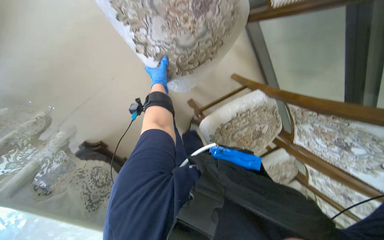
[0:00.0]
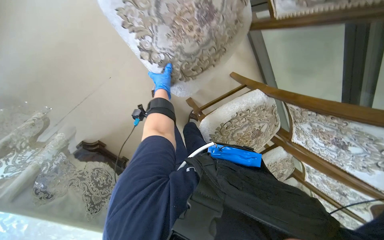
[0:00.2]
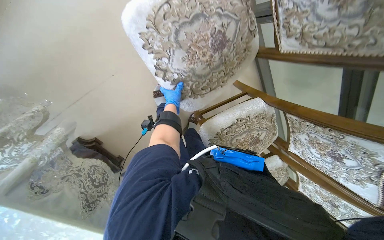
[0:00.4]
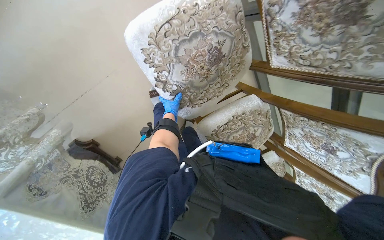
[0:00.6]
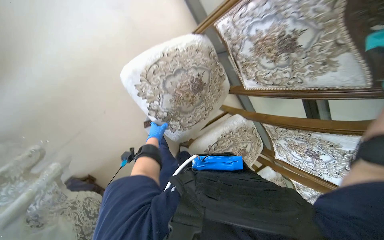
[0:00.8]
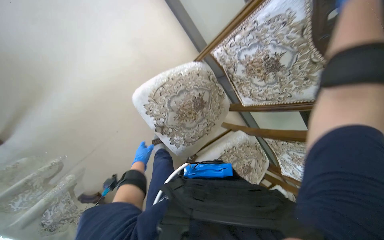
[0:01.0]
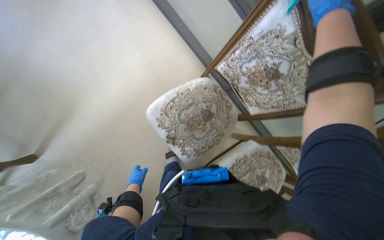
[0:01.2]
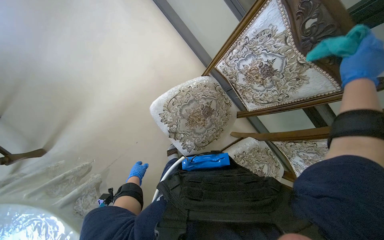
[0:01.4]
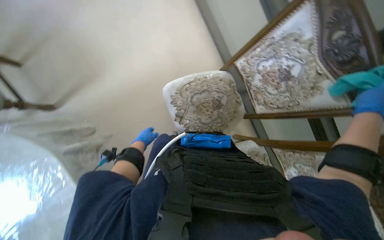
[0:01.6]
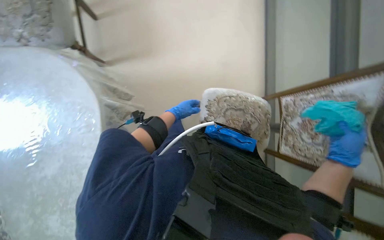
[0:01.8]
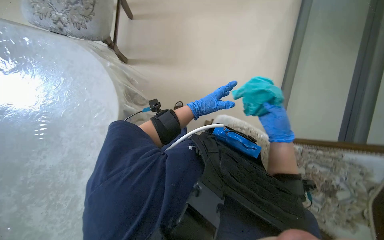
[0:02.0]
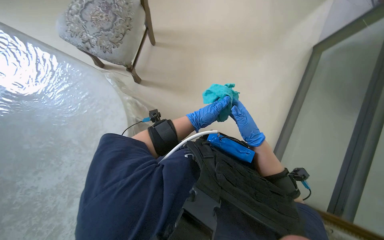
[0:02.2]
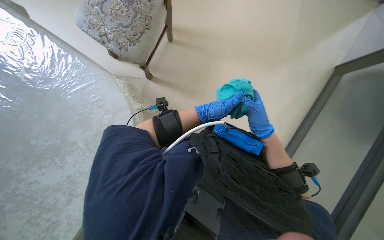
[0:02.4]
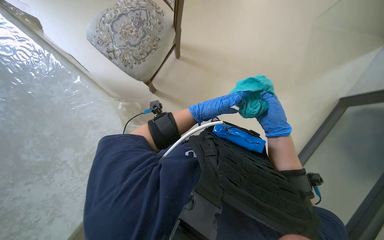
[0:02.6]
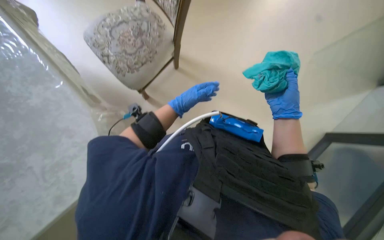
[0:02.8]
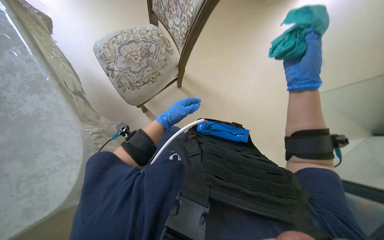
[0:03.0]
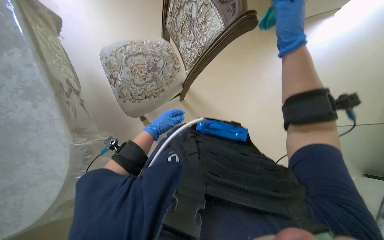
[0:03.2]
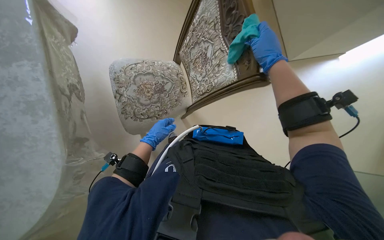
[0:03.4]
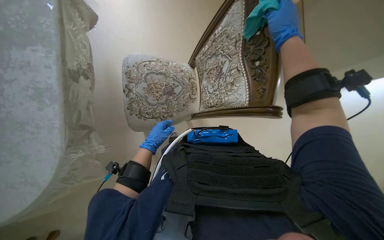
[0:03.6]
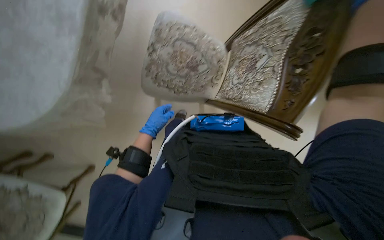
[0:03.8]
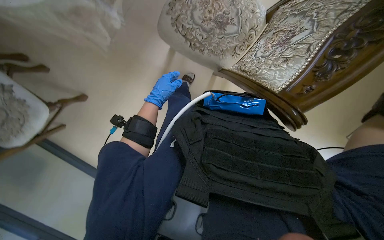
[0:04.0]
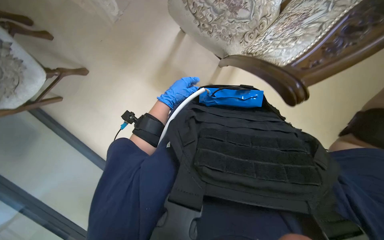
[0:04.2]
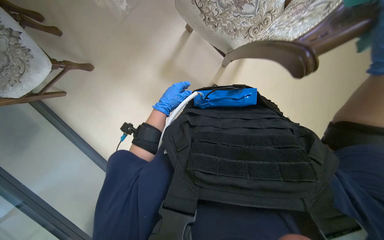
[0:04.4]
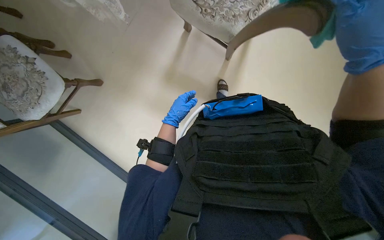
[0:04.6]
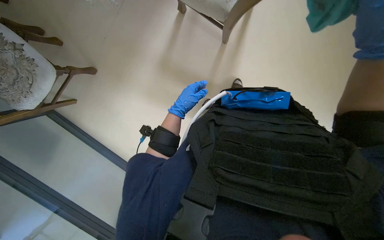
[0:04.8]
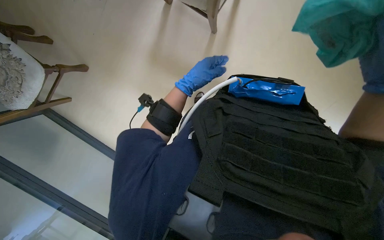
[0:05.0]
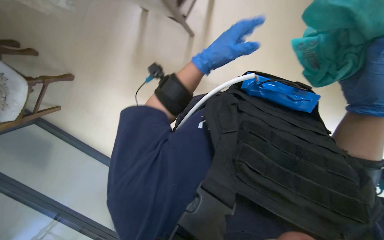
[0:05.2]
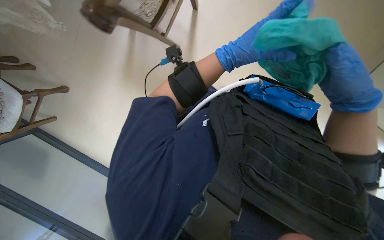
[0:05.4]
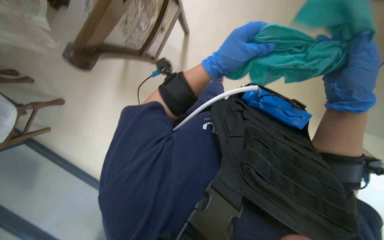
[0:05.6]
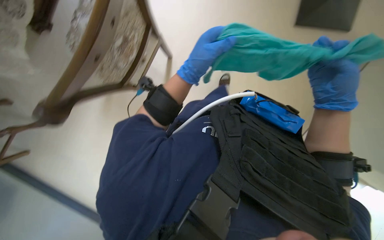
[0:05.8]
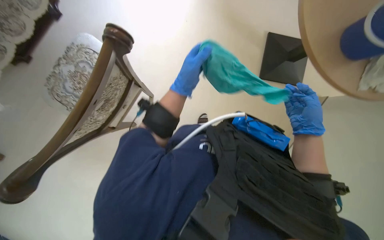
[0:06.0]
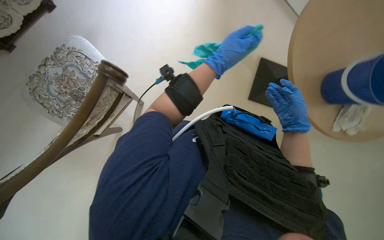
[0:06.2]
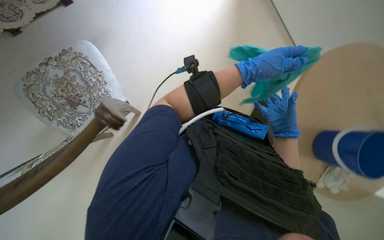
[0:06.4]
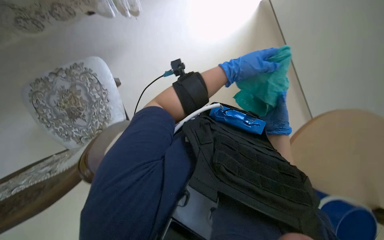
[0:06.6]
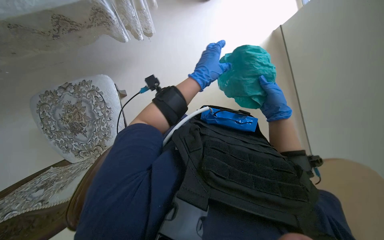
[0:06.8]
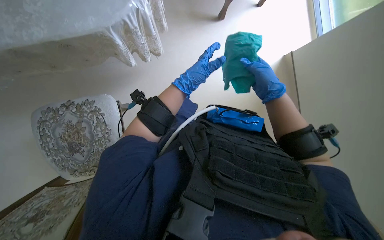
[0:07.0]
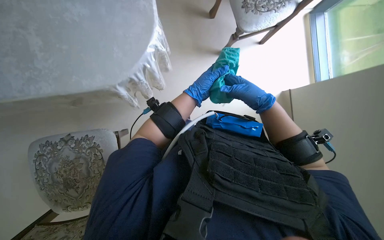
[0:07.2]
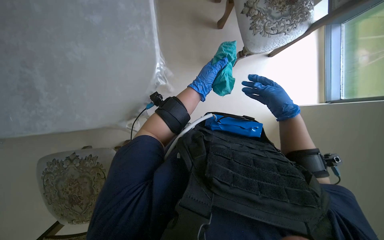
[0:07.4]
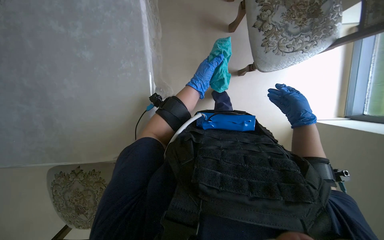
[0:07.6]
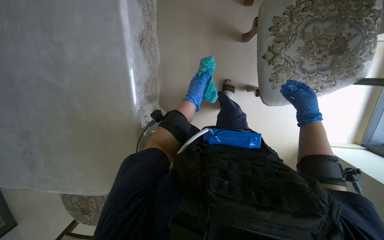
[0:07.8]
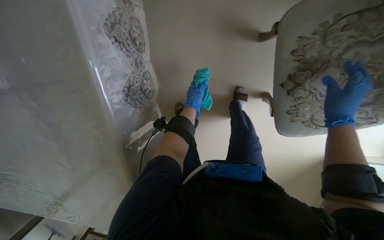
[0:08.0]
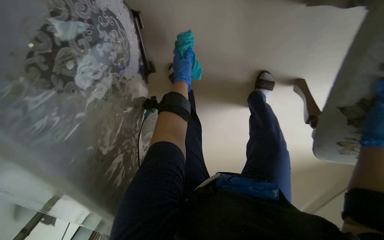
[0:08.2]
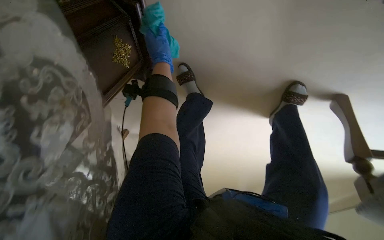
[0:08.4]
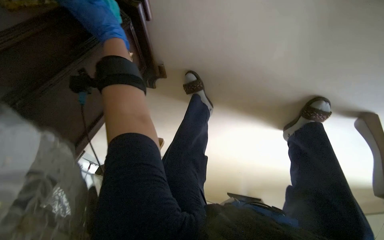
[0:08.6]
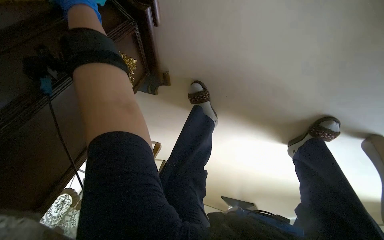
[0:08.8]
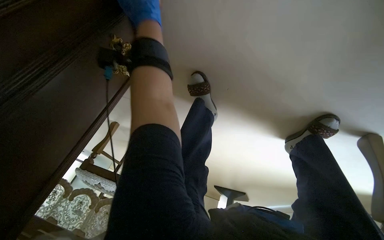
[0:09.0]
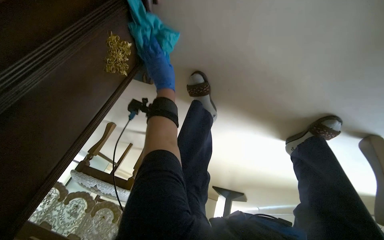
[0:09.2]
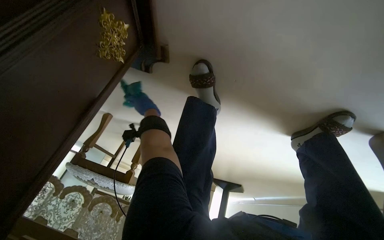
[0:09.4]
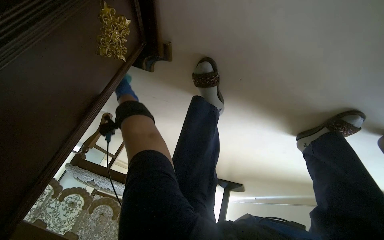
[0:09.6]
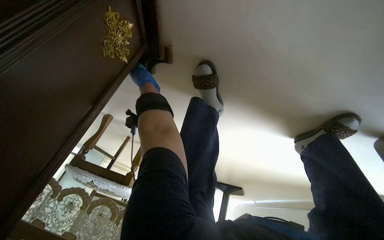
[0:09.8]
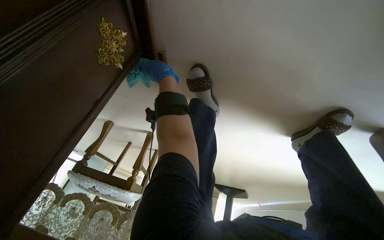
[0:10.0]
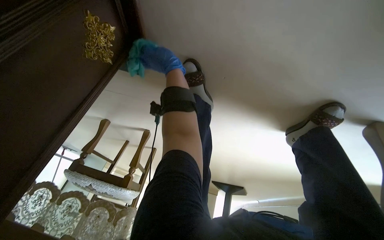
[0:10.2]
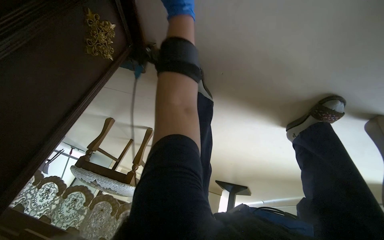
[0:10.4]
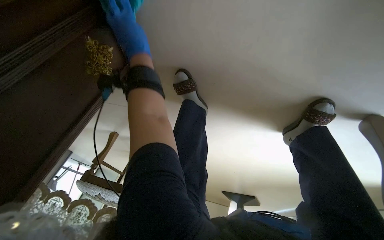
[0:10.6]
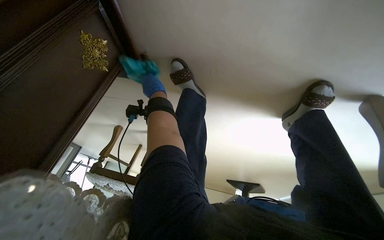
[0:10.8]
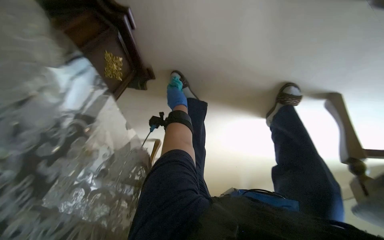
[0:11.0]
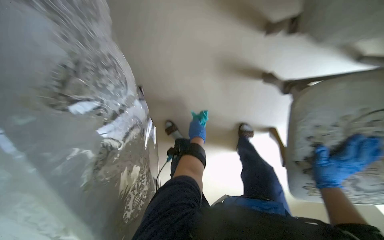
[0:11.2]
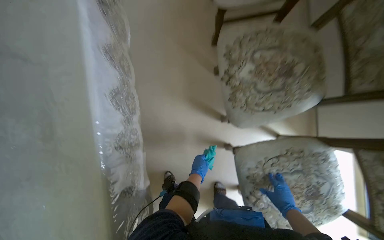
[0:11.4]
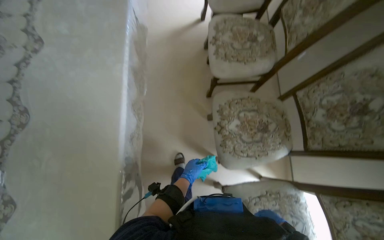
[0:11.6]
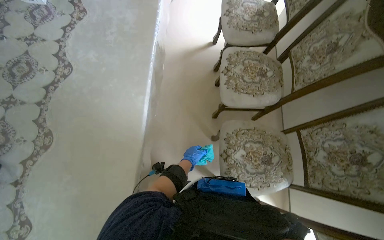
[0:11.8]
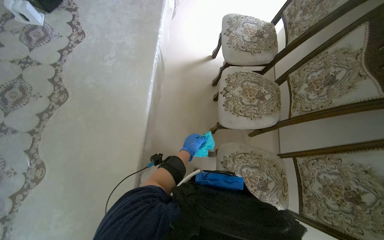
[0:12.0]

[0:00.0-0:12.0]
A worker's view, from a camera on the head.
Job: wiping surfaces.
The whole recording: Wiping furniture and surfaces. The worker wipes various surfaces including plants, chairs, tables, cabinets, and a wall with a cloth.
0:00.0 to 0:01.6: The wearer looks roughly 25 degrees further upward. The left hand heads down the picture, covering approximately 25 cm.
0:01.6 to 0:03.0: The view tilts roughly 20 degrees upward. Everything in view rotates approximately 60 degrees clockwise.
0:03.0 to 0:04.4: Everything in view rotates approximately 75 degrees clockwise.
0:04.4 to 0:06.0: The camera travels to the right, approximately 40 cm. The view tips upward by approximately 15 degrees.
0:06.0 to 0:07.6: The wearer looks about 45 degrees further upward.
0:07.6 to 0:09.0: The camera is carried some 80 cm. The camera pitches downward, by some 30 degrees.
0:10.4 to 0:12.0: The camera travels some 1 m. The camera pitches upward, by some 75 degrees.

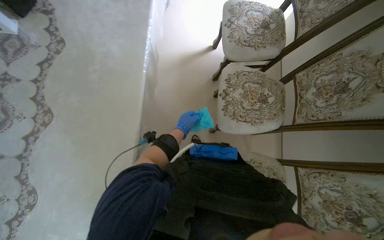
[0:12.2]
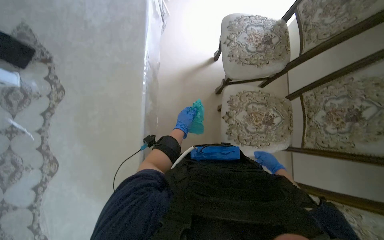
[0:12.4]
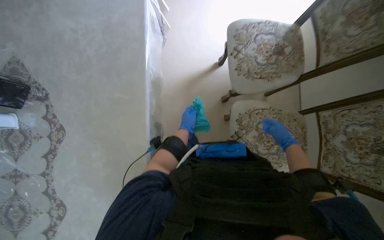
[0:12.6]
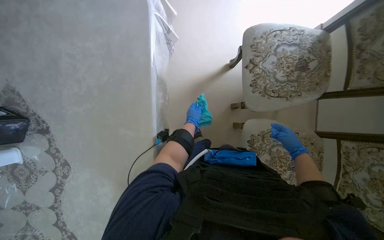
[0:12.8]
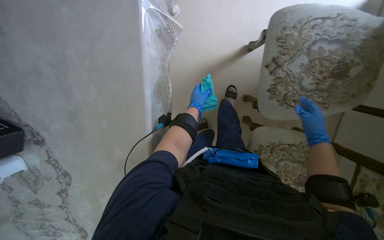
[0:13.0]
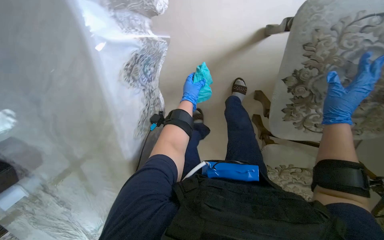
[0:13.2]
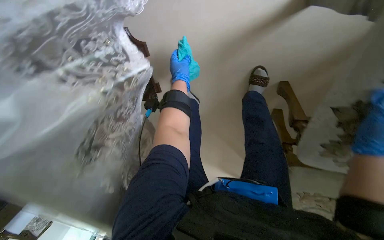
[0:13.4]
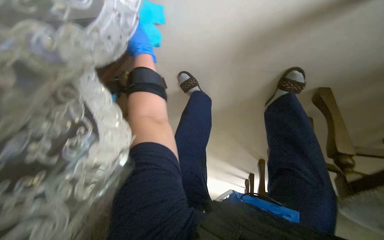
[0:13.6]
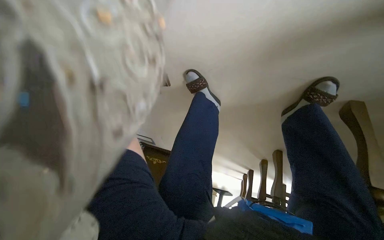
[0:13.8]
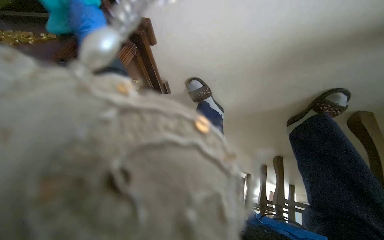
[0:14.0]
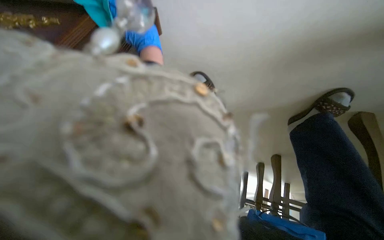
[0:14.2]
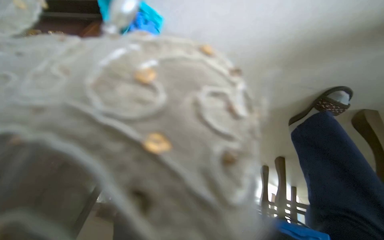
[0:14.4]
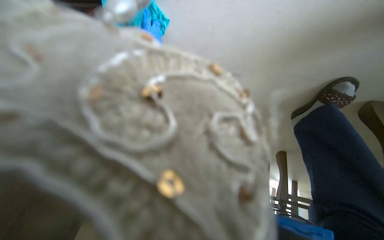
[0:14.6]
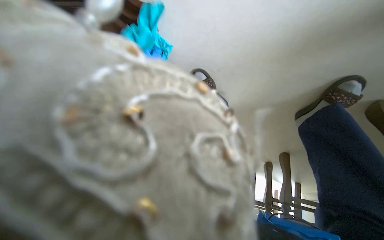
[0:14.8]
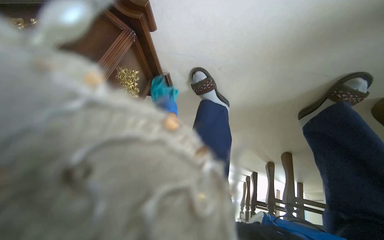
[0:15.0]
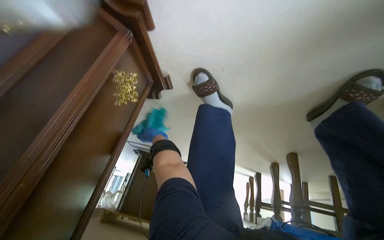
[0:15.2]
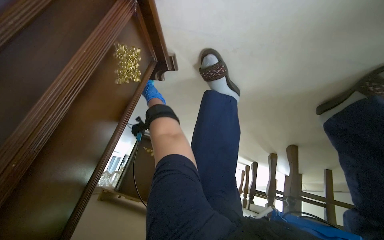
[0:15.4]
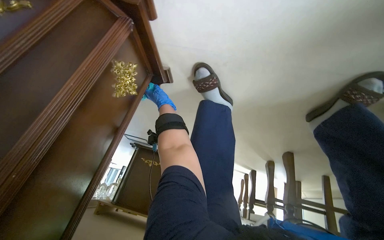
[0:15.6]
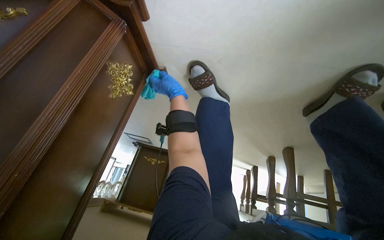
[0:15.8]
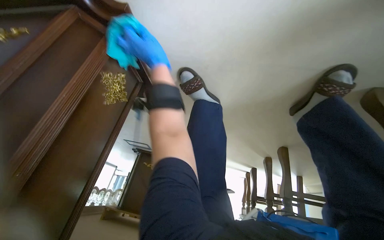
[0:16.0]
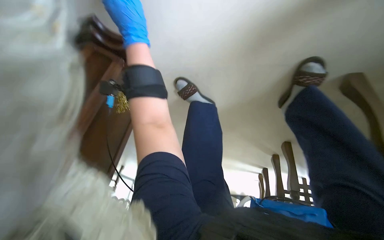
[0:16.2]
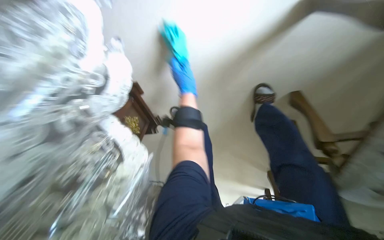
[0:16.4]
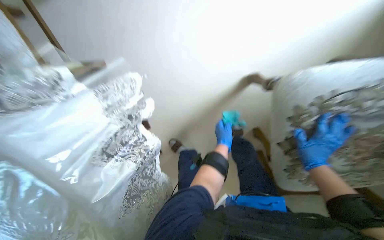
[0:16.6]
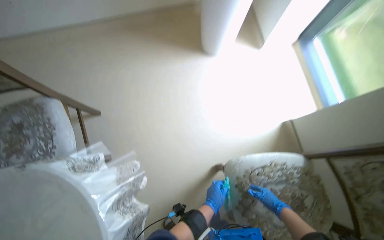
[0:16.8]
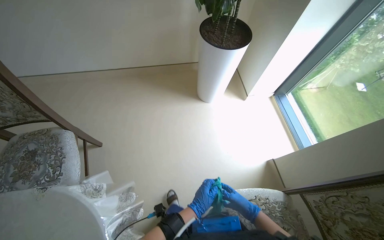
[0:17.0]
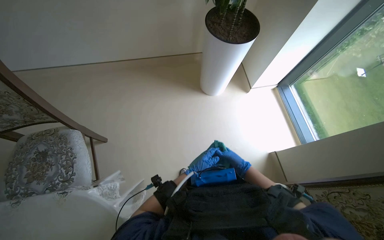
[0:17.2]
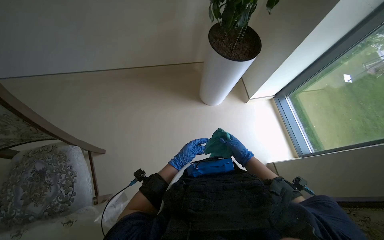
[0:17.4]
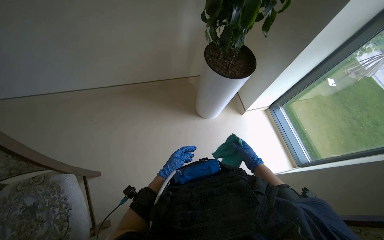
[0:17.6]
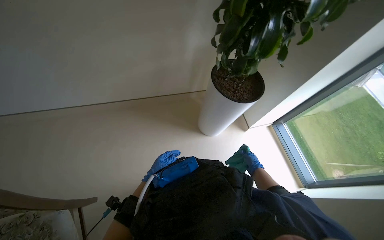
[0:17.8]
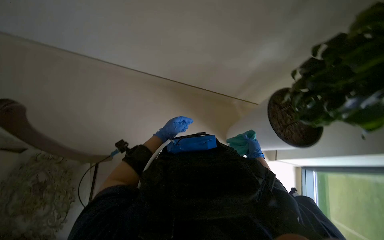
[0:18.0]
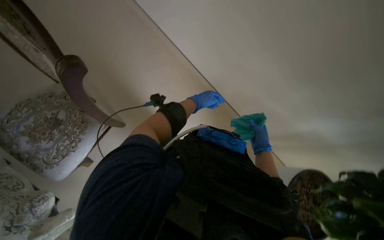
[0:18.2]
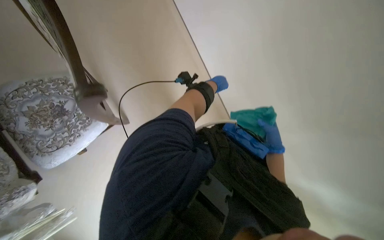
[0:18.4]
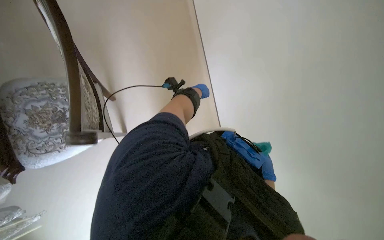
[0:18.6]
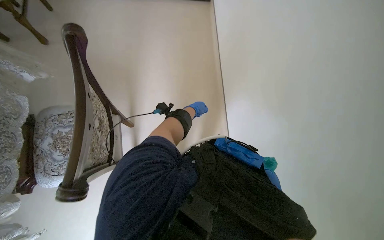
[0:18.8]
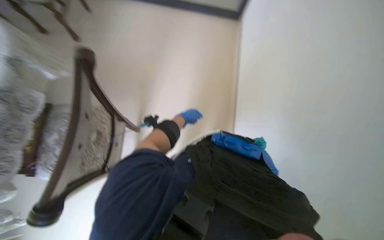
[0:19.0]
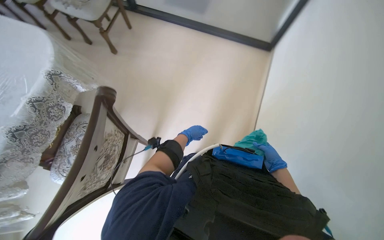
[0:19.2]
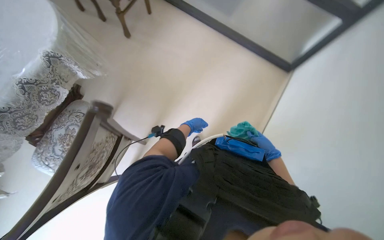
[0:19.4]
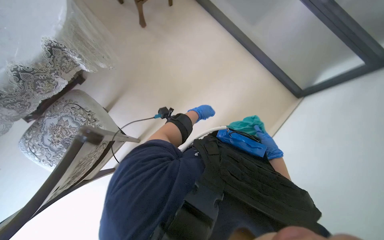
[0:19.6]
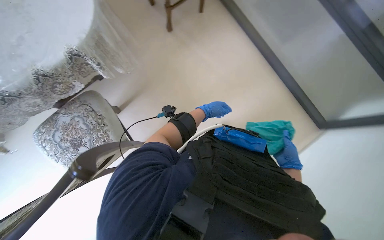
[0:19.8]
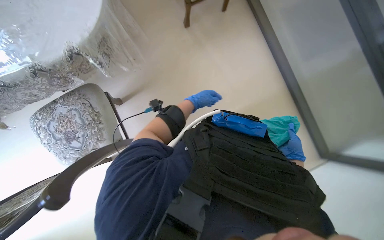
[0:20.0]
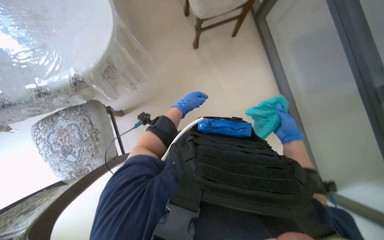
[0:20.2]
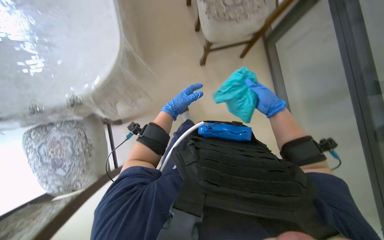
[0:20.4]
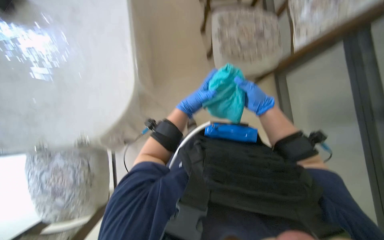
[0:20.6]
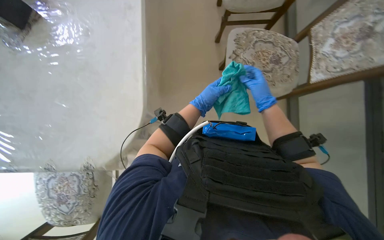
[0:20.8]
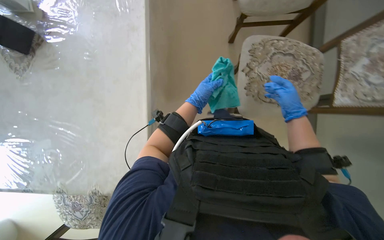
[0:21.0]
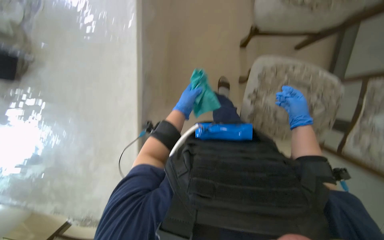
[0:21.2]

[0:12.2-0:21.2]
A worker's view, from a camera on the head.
Job: wiping surfaces.
The whole recording: Wiping furniture and surfaces. The worker wipes various surfaces including plants, chairs, tables, cabinets, and a wall with a cloth.
0:15.2 to 0:16.6: The camera travels approximately 50 cm. The wearer looks some 25 degrees further upward.
0:16.6 to 0:18.2: The camera travels about 70 cm. The camera pitches upward, by roughly 50 degrees.
0:18.2 to 0:19.8: The head rotates about 20 degrees to the left. The wearer looks some 30 degrees further upward.
0:19.8 to 0:21.2: The left hand swings left and right, approximately 10 cm each way, with 2 reversals.